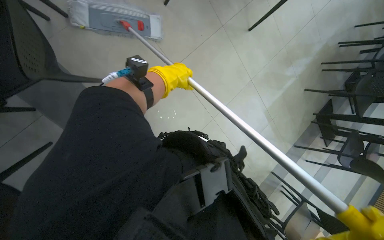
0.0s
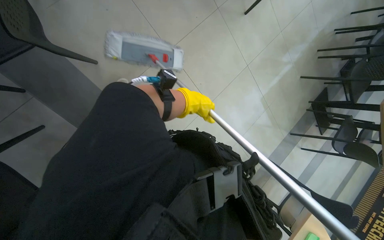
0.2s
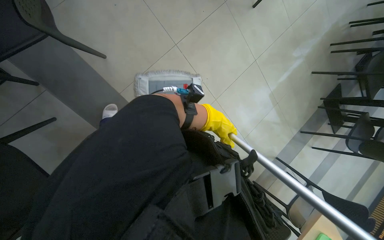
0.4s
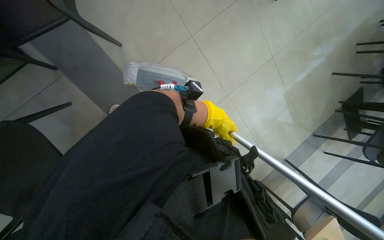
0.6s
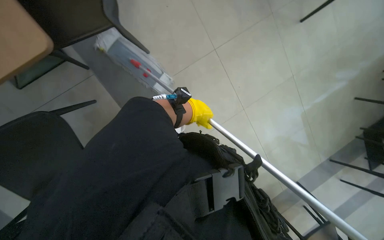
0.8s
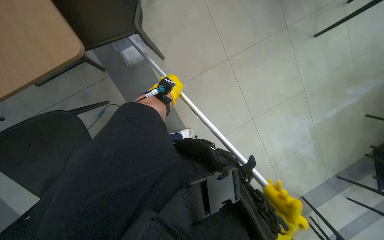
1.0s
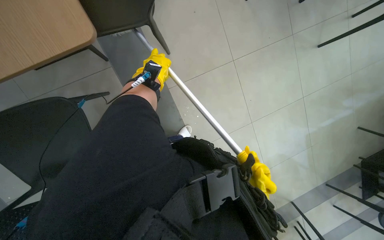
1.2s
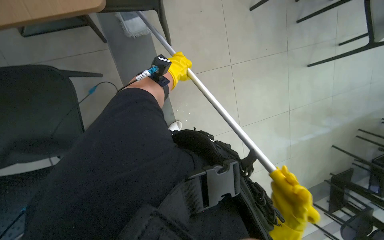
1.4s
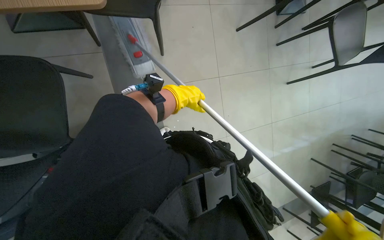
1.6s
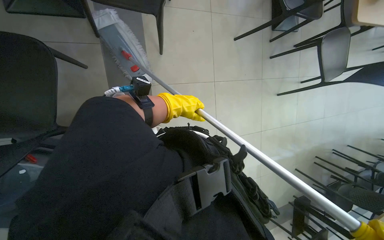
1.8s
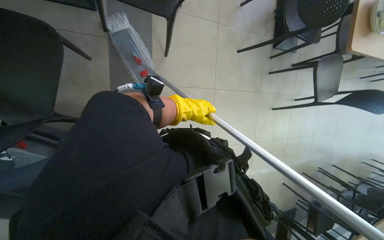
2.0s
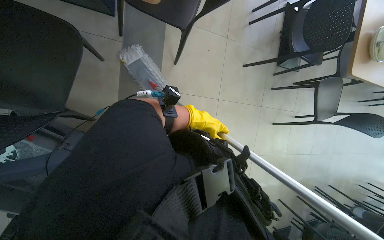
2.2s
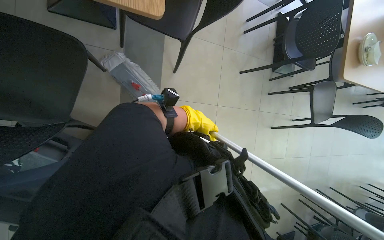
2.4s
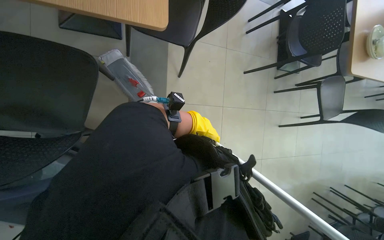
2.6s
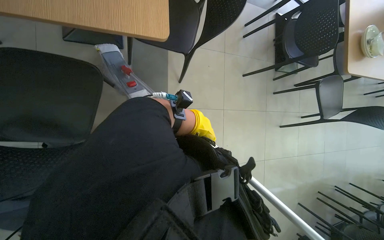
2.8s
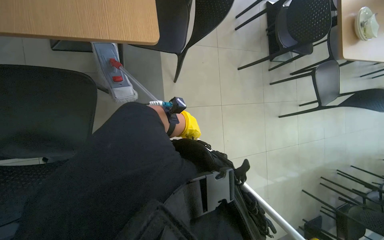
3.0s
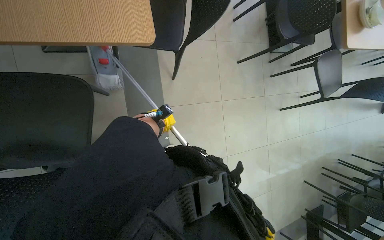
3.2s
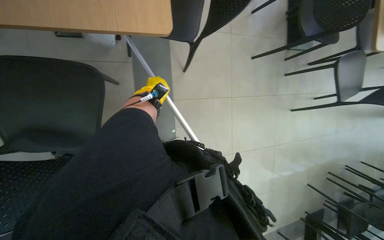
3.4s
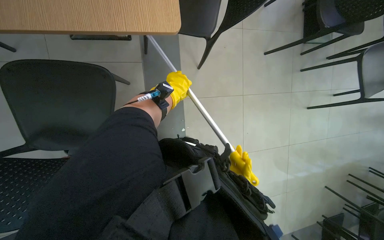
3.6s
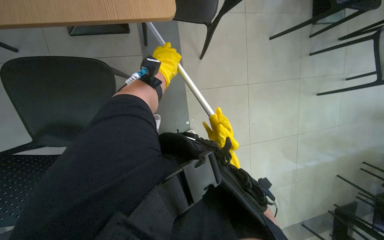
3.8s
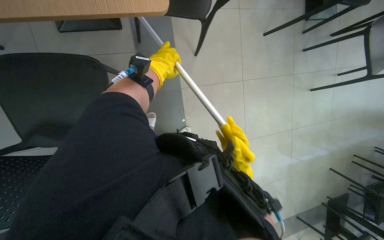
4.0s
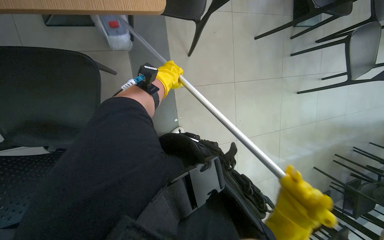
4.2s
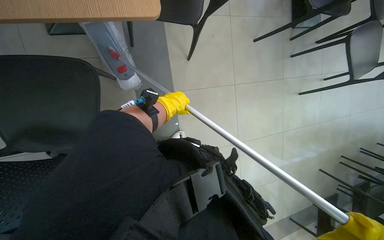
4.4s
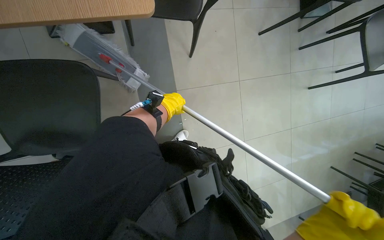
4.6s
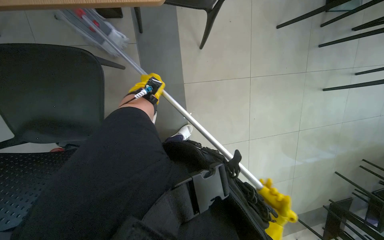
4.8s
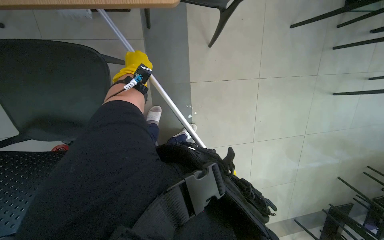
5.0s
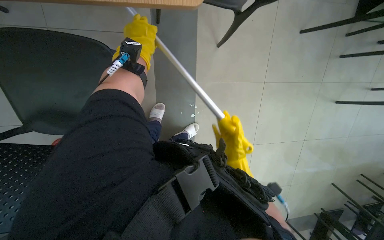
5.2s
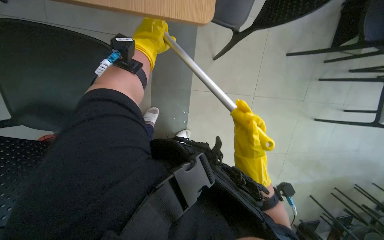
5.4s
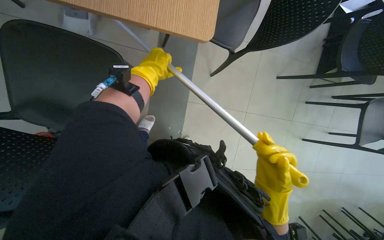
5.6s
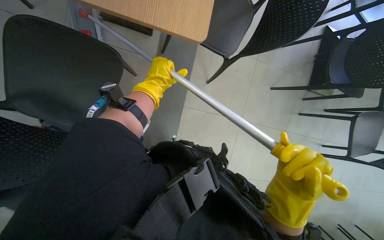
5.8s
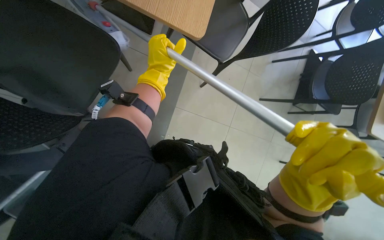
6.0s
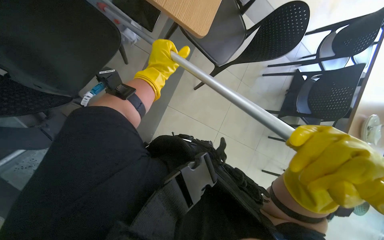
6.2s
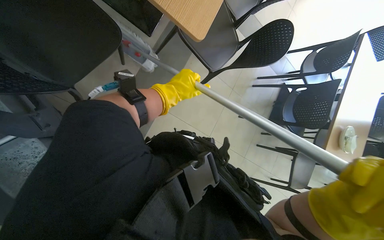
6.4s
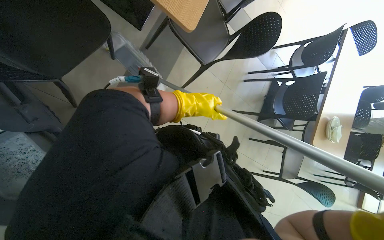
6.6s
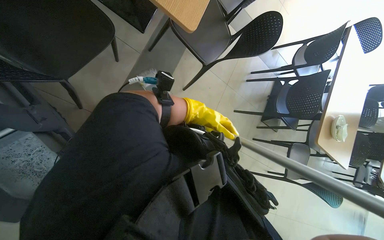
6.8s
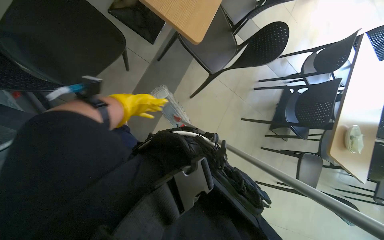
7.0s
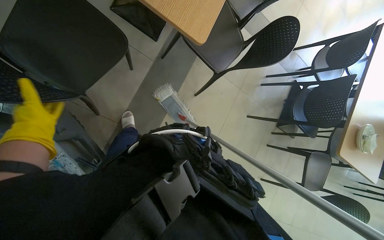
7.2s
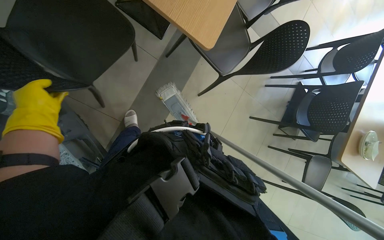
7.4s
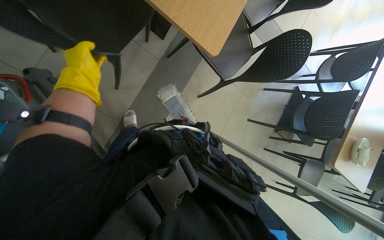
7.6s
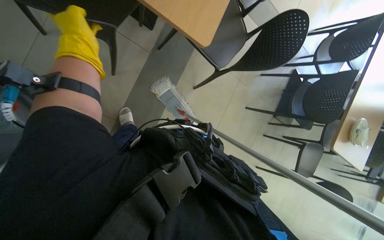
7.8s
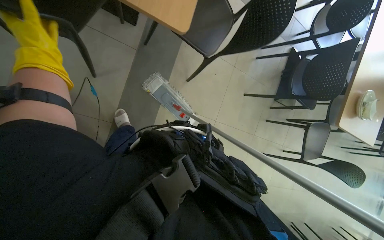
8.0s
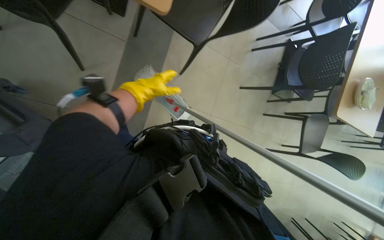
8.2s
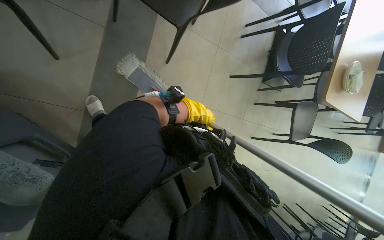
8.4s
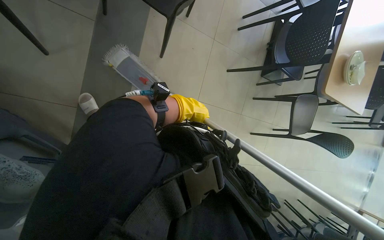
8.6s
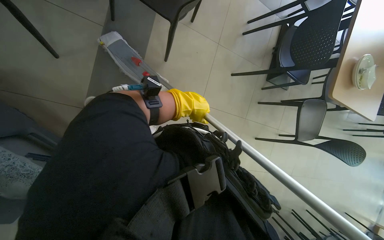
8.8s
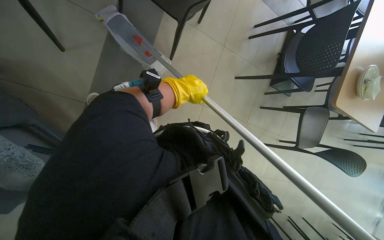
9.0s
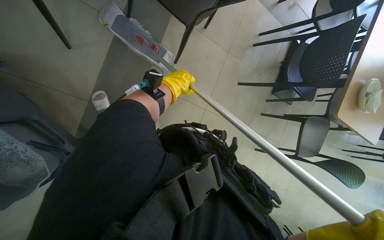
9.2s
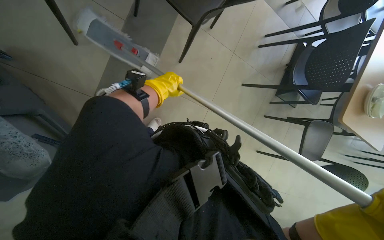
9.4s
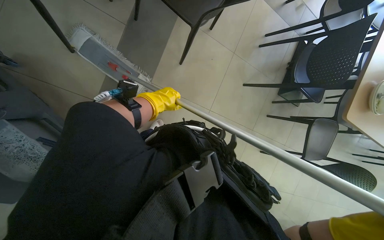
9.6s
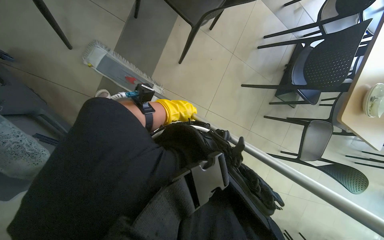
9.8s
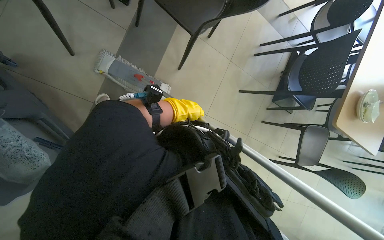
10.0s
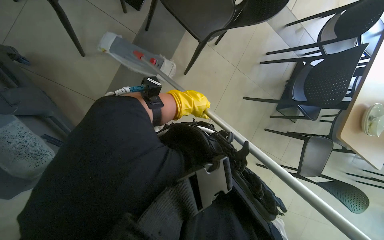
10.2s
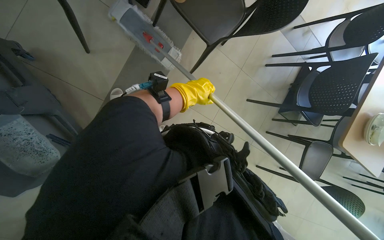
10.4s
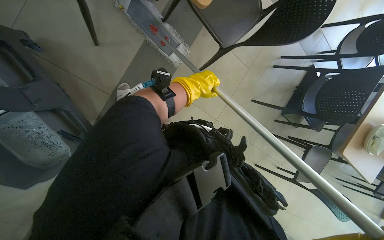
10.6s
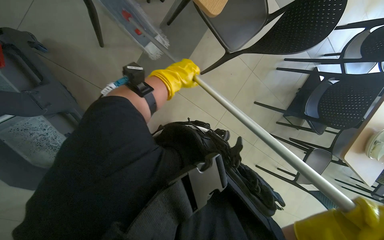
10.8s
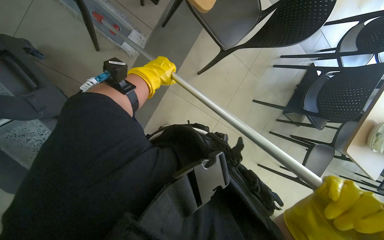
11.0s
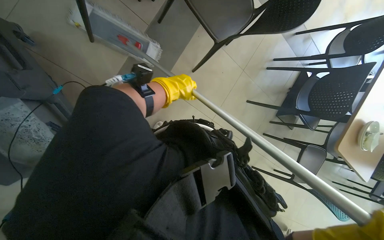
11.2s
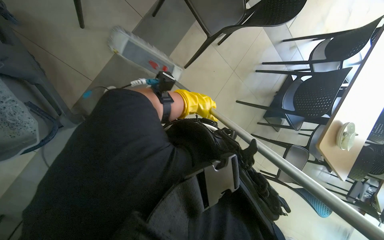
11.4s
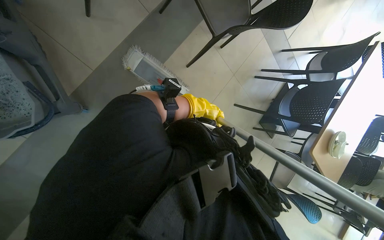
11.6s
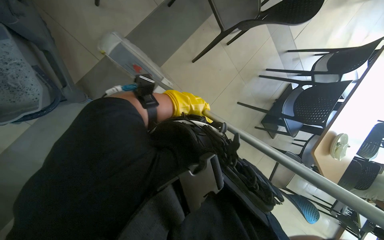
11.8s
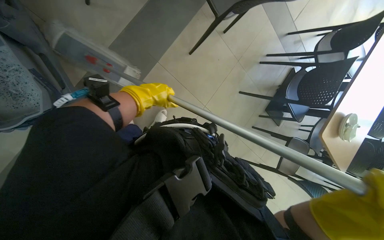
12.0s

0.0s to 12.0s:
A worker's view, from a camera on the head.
Job: mopping floor.
The whole recording: Mopping the floor. The worker mops the floor with a flat mop, pausing to rinse and wring the mop head.
0.0s to 1.6s: The left hand swings left and right, some 20 cm each way, with 2 reversals.
3.0s to 4.4s: The left hand swings nearer and farther, about 25 cm each way, with 2 reversals.
10.4s to 12.0s: The left hand swings left and right, about 15 cm each way, with 2 reversals.

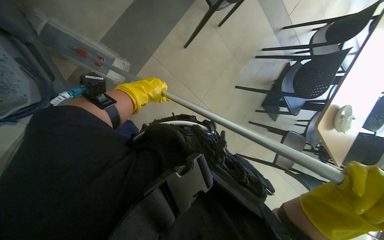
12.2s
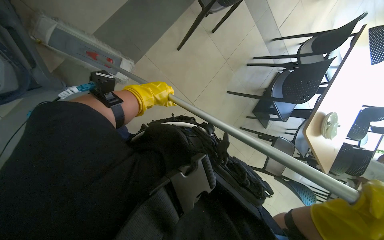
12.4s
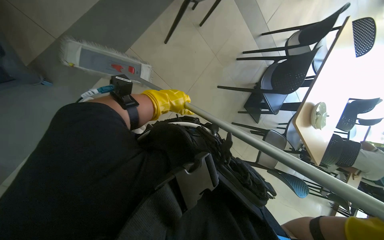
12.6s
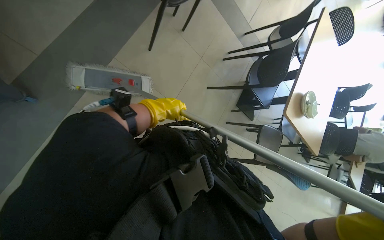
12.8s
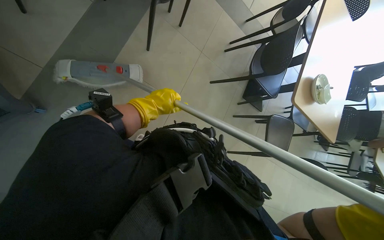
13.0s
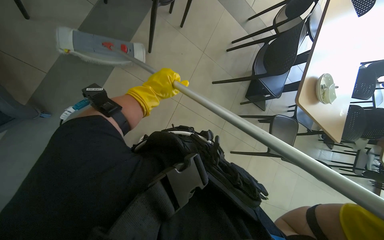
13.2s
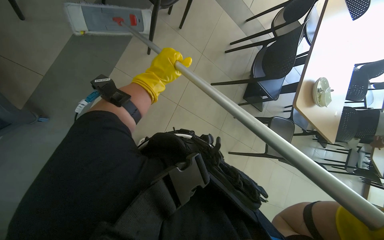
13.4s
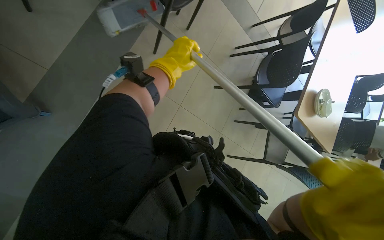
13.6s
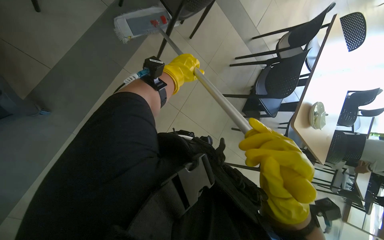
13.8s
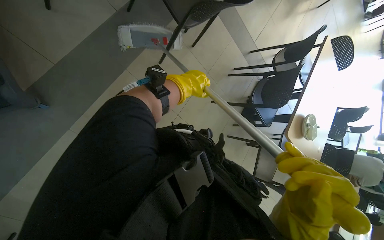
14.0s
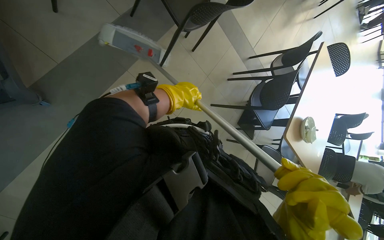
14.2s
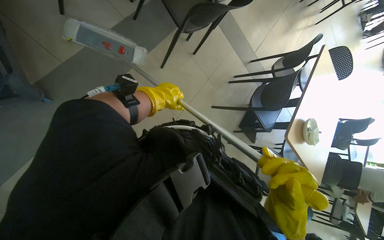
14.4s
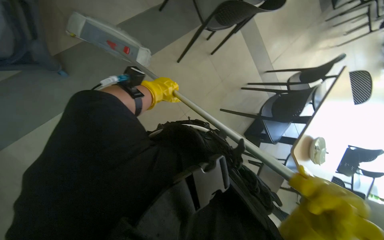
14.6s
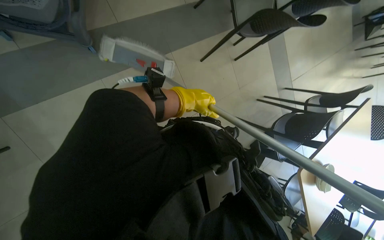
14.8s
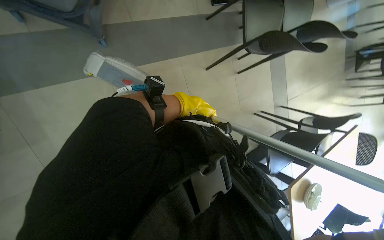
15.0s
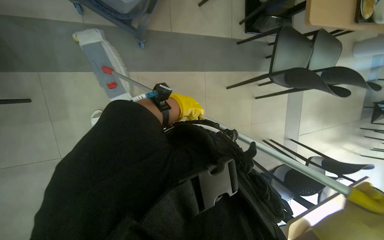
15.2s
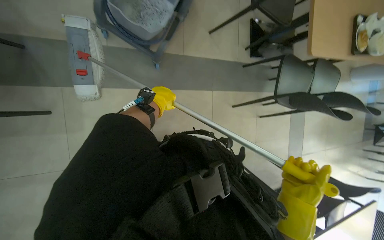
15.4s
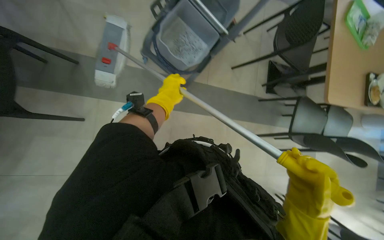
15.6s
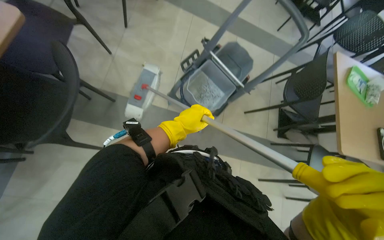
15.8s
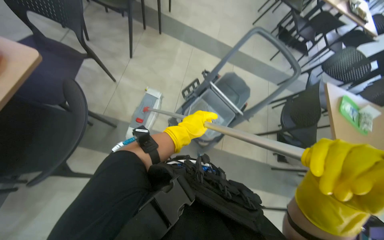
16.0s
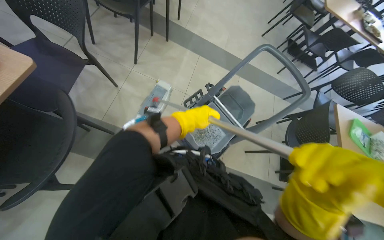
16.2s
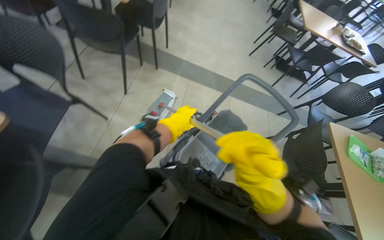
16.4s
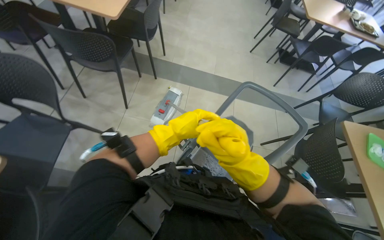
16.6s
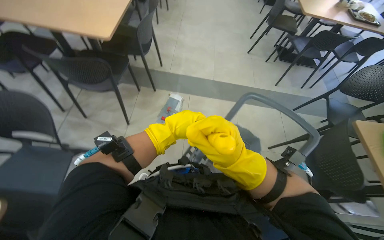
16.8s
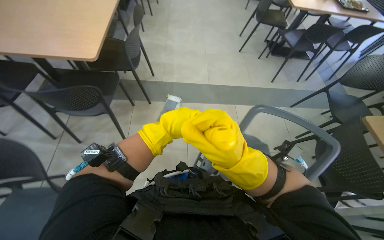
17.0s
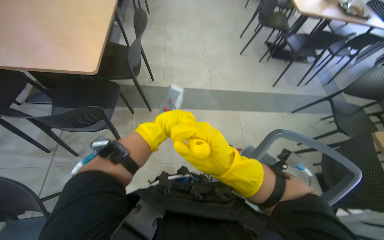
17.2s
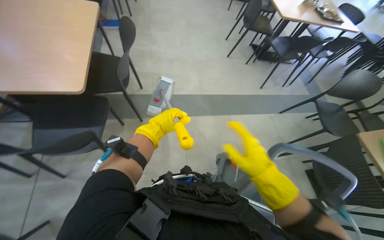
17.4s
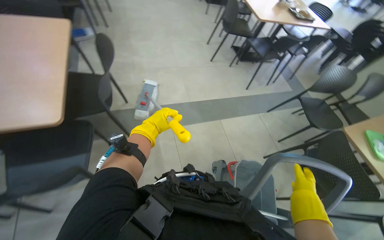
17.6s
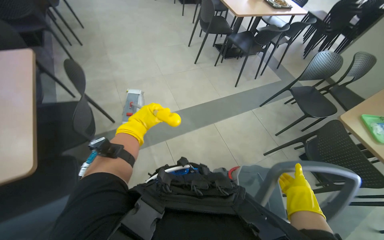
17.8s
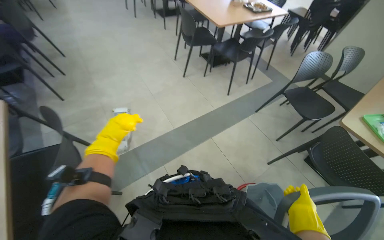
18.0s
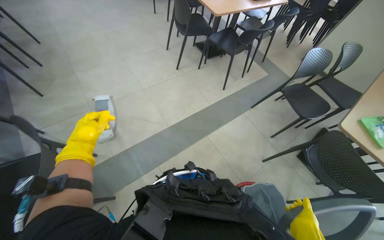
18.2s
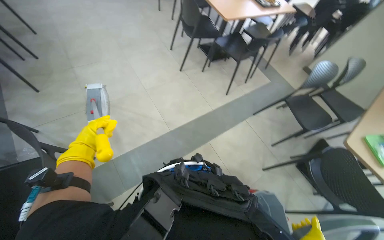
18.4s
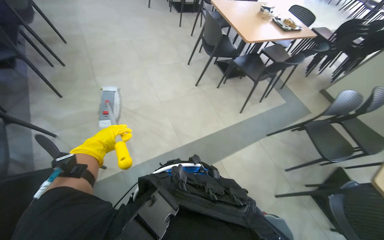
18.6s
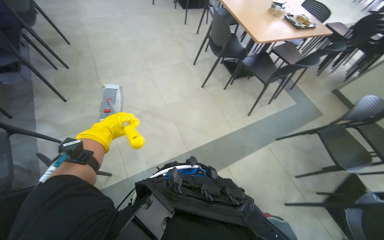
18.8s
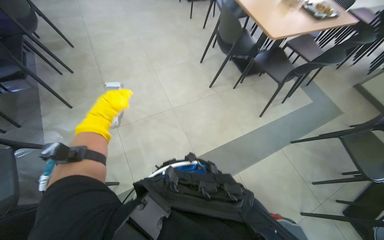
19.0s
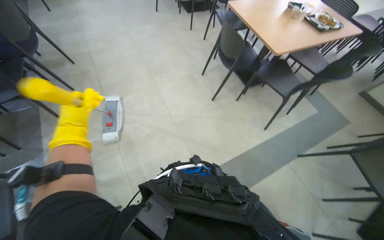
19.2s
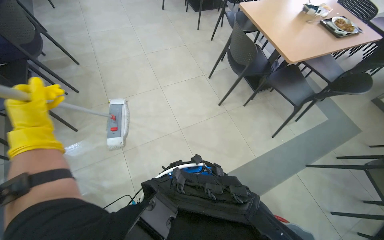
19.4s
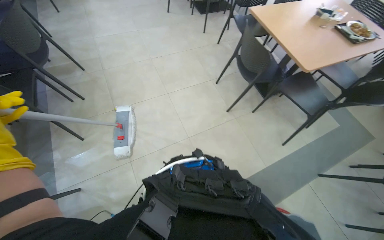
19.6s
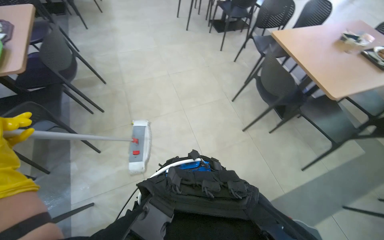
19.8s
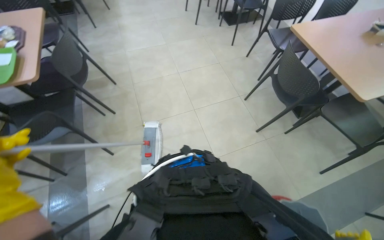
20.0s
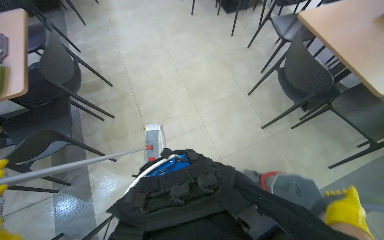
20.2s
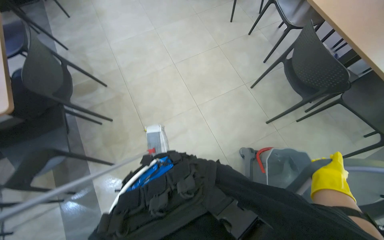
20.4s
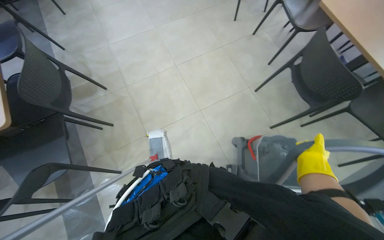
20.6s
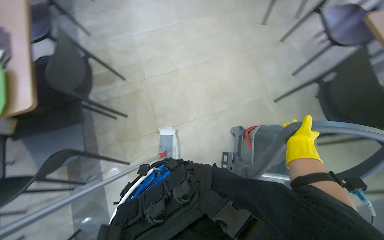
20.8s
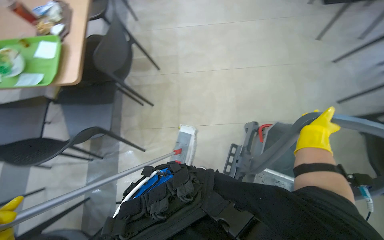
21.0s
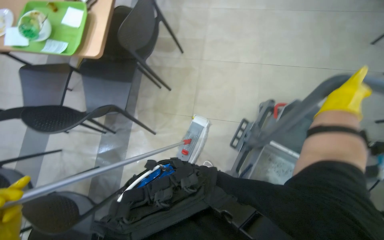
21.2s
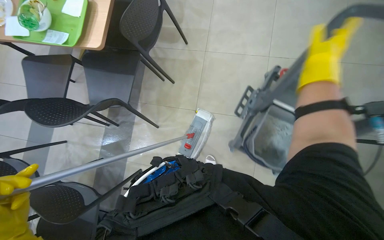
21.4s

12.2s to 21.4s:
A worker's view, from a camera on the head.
Job: mopping floor.
The whole recording: Mopping the floor. The worker mops the floor with a flat mop, pausing to rinse and wring the mop head.
12.2s to 13.8s: The left hand is displaced to the right by some 10 cm.
13.8s to 15.2s: The camera pitches upward, by approximately 15 degrees. Everything in view rotates approximately 45 degrees clockwise.
15.2s to 16.8s: The camera is carried about 50 cm. The wearer looks roughly 45 degrees further upward.
16.8s to 18.4s: The camera is carried approximately 90 cm. The head turns to the right by some 40 degrees.
18.4s to 19.8s: The wearer moves roughly 80 cm.
19.8s to 21.4s: The head travels about 60 cm. The head turns to the left by roughly 30 degrees. The view tips downward by some 25 degrees.
